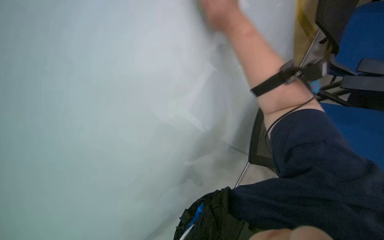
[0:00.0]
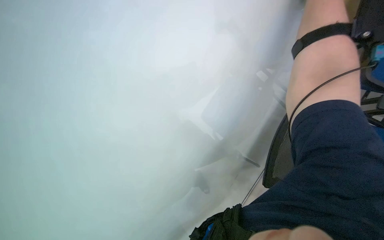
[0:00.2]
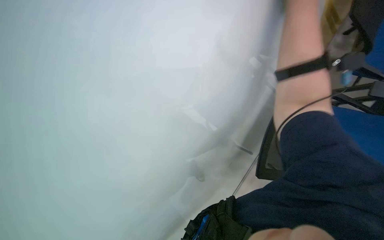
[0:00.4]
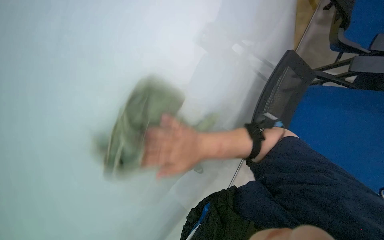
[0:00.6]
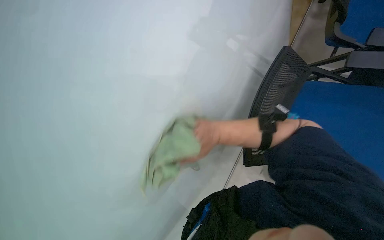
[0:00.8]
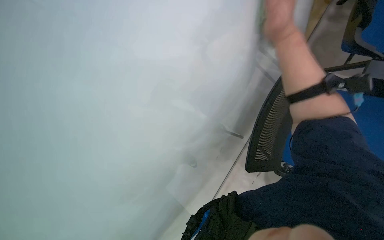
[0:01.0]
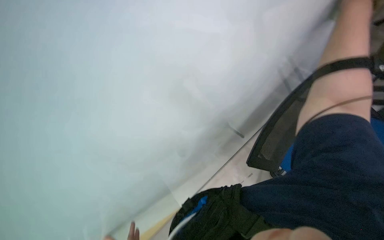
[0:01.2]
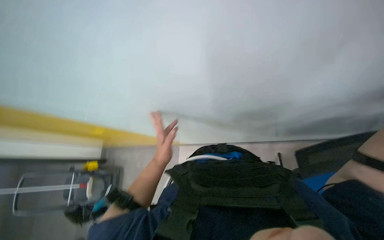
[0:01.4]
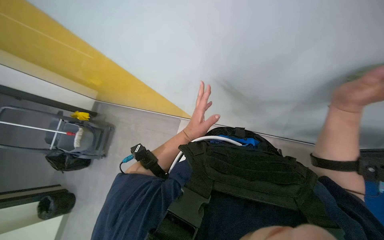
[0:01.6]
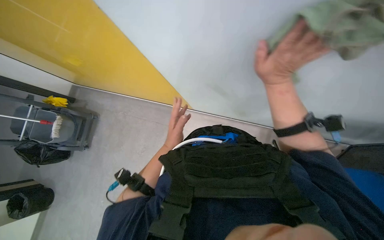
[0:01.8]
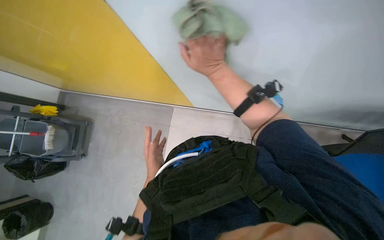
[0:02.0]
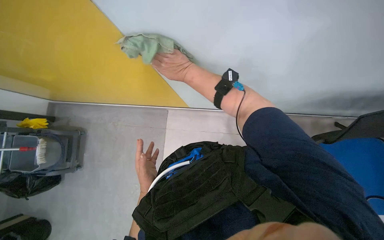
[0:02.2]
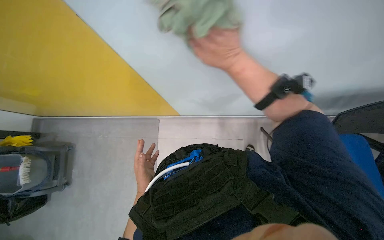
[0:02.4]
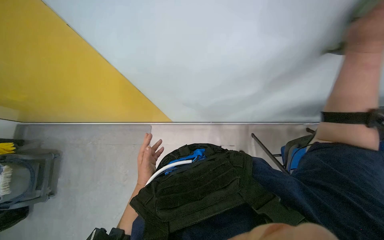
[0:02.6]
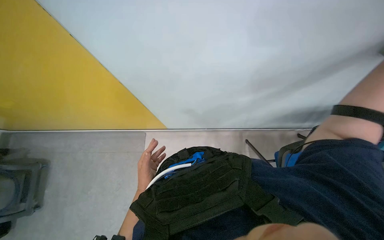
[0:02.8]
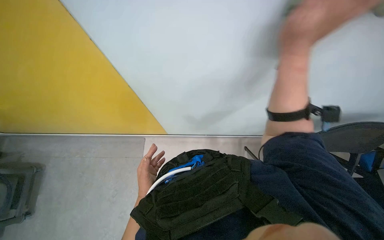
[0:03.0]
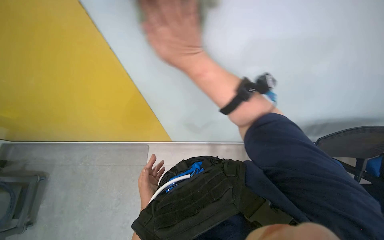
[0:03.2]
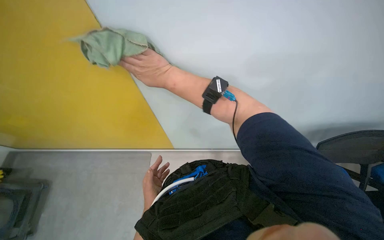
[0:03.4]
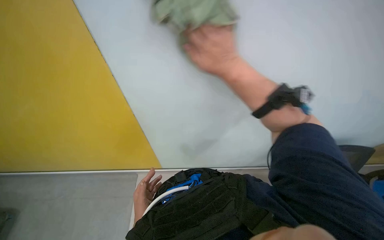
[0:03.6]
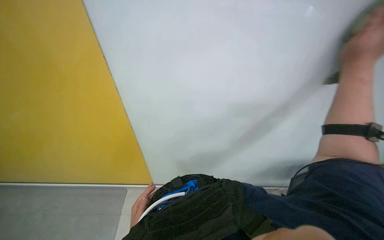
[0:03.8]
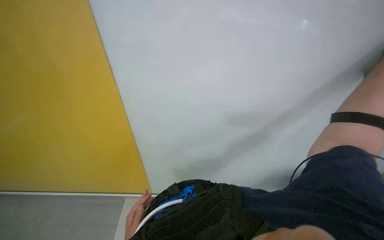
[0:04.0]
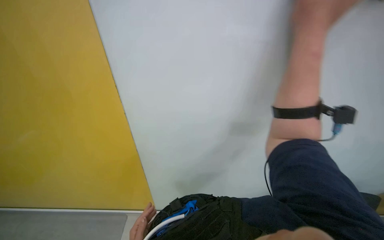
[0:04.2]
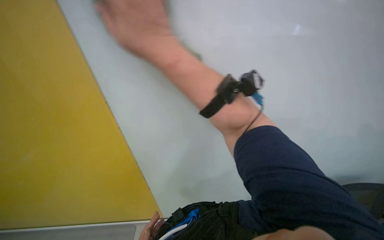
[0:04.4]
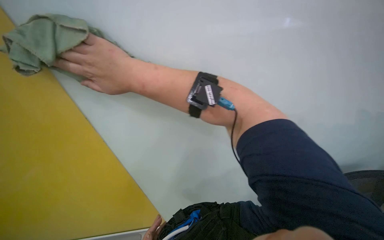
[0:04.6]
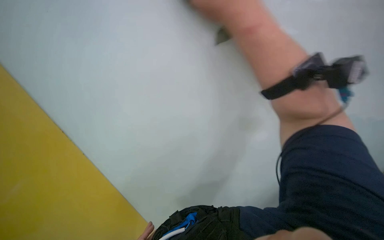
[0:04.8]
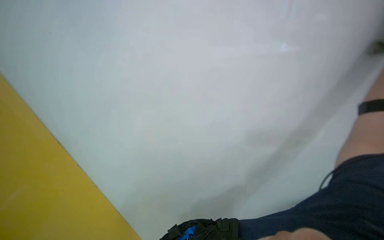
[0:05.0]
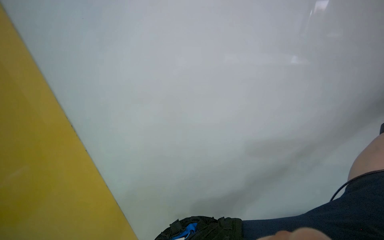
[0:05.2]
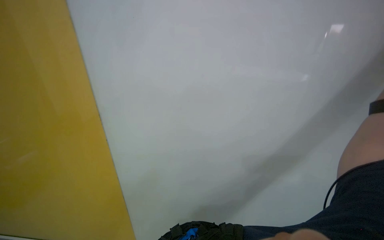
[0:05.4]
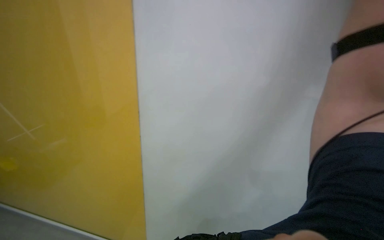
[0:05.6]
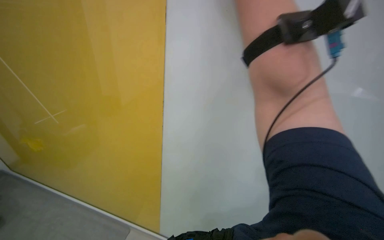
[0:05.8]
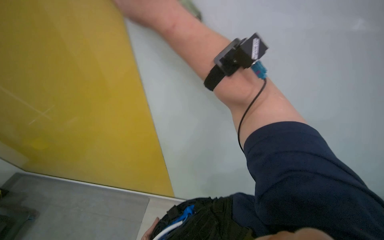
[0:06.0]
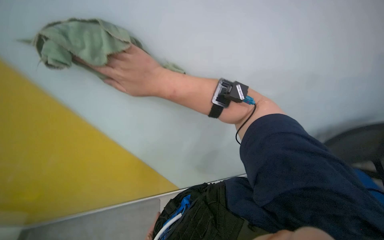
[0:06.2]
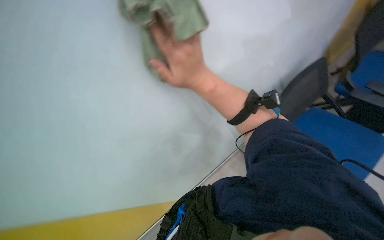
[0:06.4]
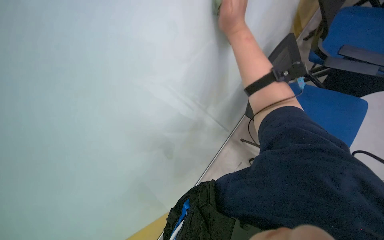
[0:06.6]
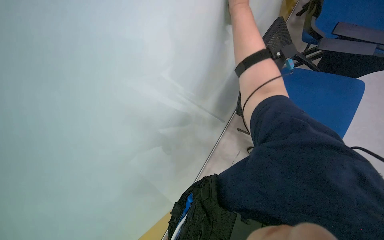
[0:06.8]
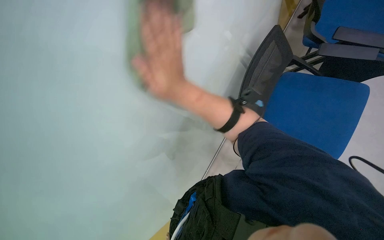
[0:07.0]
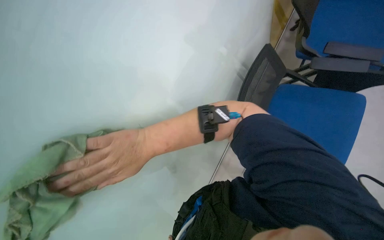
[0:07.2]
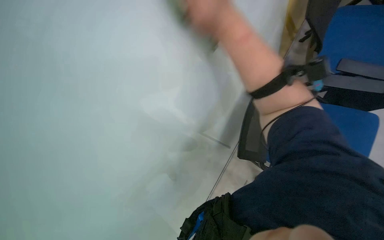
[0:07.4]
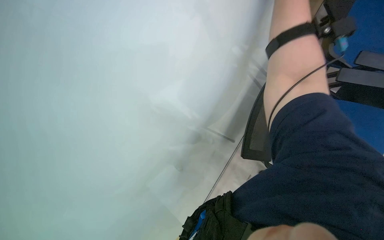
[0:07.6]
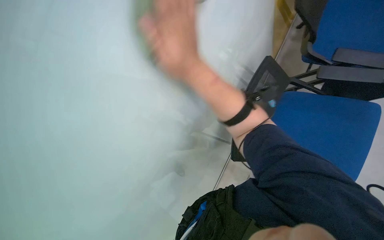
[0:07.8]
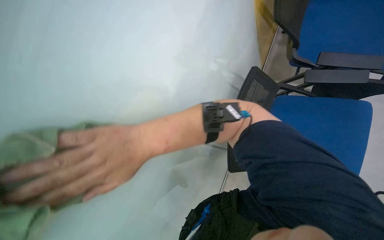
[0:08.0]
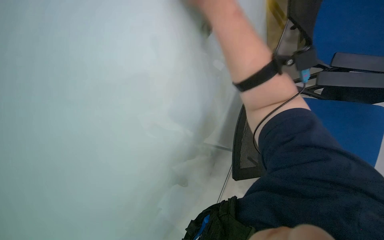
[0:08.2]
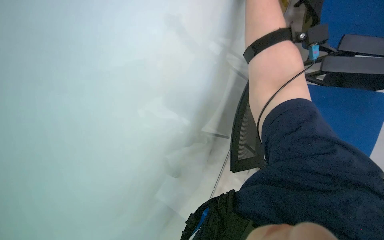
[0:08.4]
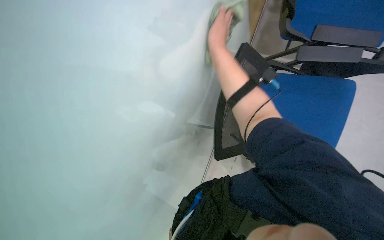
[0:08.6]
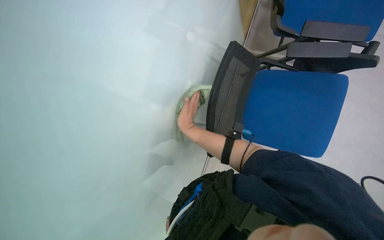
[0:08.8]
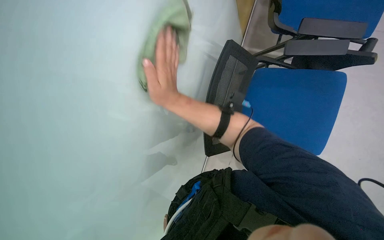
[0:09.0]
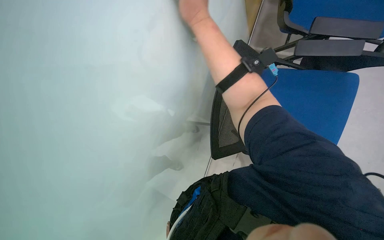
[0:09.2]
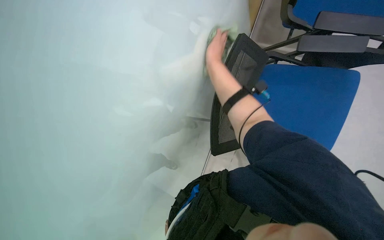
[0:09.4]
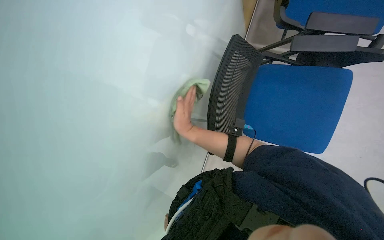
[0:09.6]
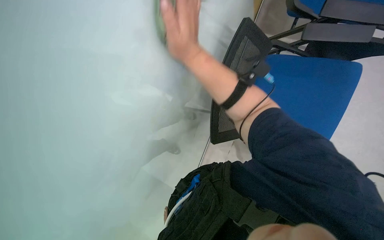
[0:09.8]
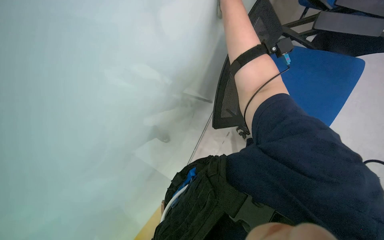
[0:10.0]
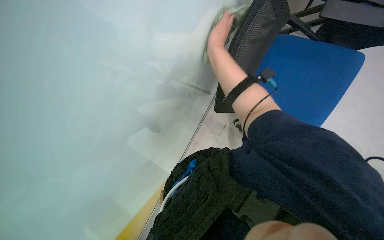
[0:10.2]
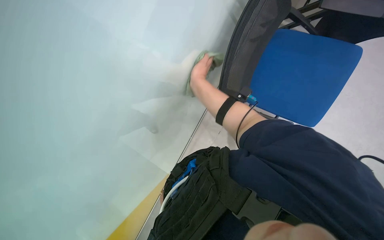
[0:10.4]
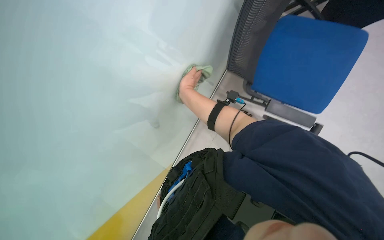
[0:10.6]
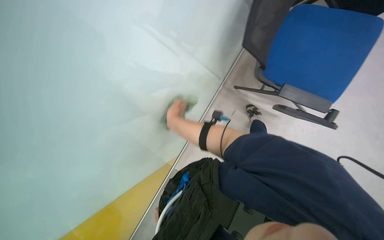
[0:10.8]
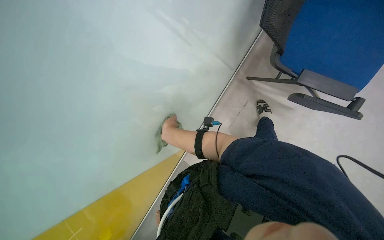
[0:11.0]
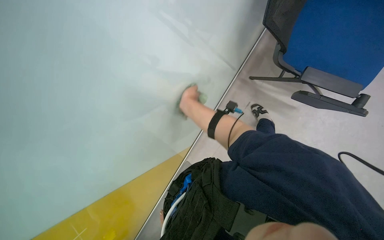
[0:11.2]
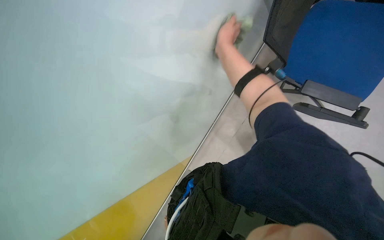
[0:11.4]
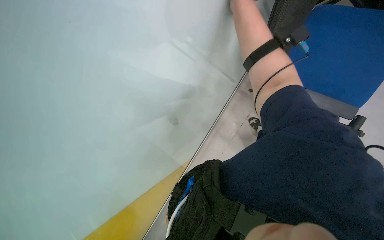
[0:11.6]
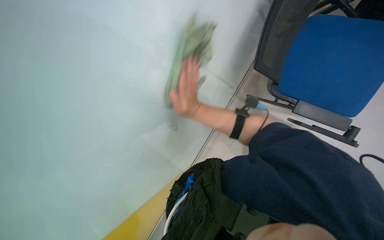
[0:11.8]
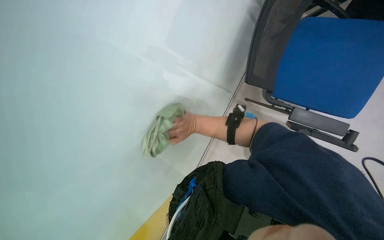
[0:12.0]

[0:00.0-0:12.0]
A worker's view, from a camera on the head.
Job: wiping surfaces.
The whole recording: Wiping white wall. The worker wipes the white wall with a cloth.
0:00.0 to 0:01.6: The view tips downward by approximately 20 degrees. The scene rotates clockwise by approximately 30 degrees.
0:01.6 to 0:03.0: The head turns to the right by about 20 degrees.
0:03.0 to 0:04.4: The wearer looks about 25 degrees further upward.
0:06.0 to 0:07.6: The wearer's head swings approximately 25 degrees to the right.
0:09.0 to 0:10.4: The wearer looks approximately 15 degrees further downward. The right hand goes up and down the picture, roughly 30 cm each way, reversing 3 times.
0:10.4 to 0:12.0: The camera sweeps to the left, by some 15 degrees. The right hand moves up and down the picture over approximately 35 cm, changing direction 2 times.

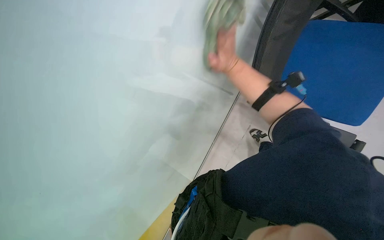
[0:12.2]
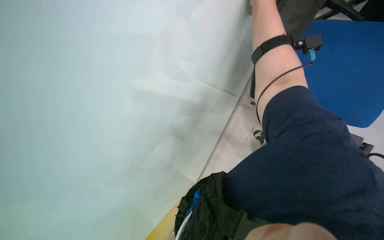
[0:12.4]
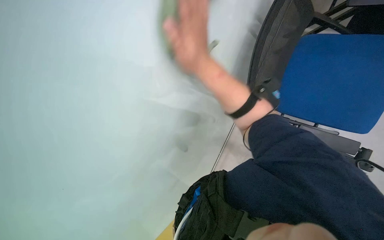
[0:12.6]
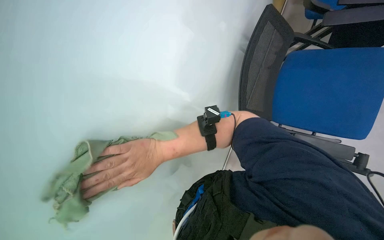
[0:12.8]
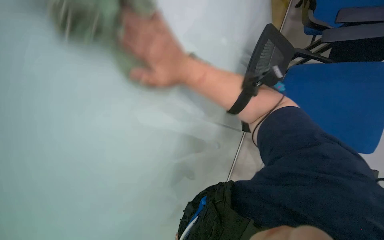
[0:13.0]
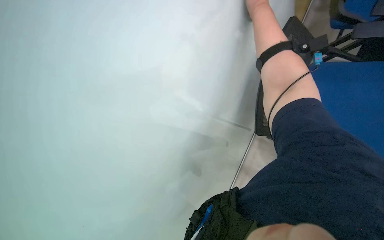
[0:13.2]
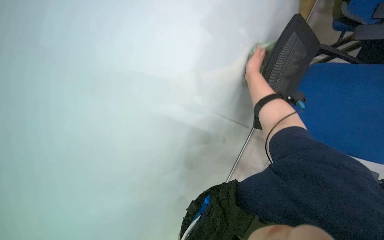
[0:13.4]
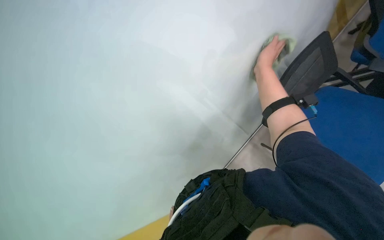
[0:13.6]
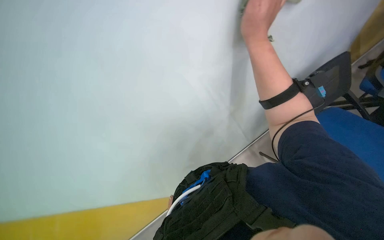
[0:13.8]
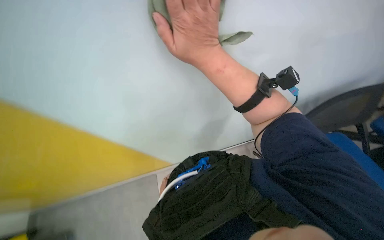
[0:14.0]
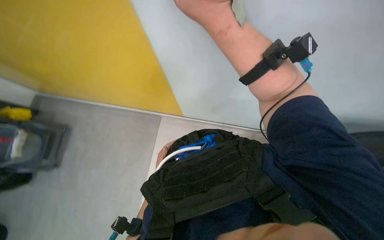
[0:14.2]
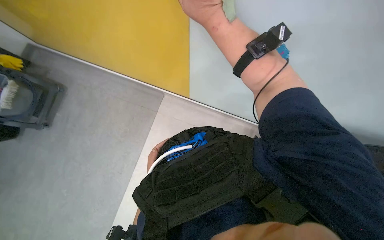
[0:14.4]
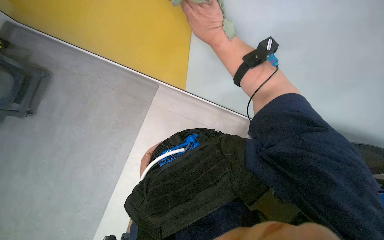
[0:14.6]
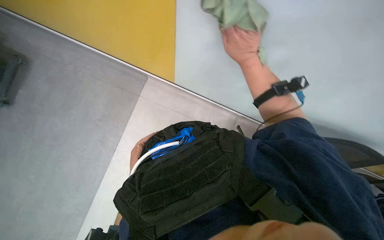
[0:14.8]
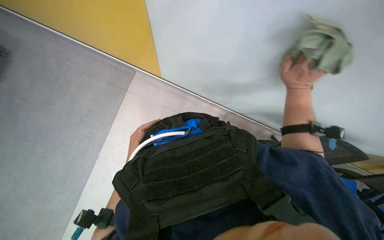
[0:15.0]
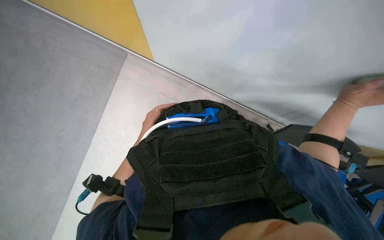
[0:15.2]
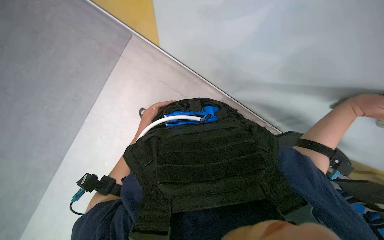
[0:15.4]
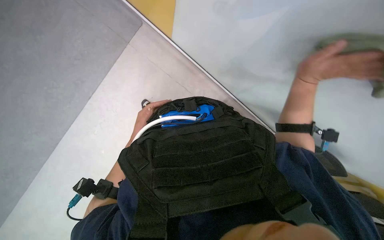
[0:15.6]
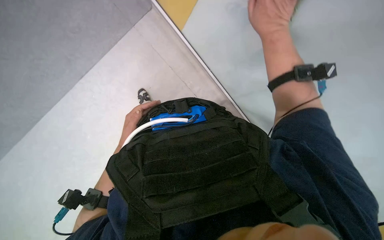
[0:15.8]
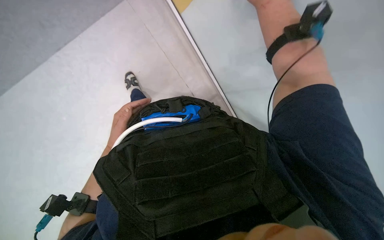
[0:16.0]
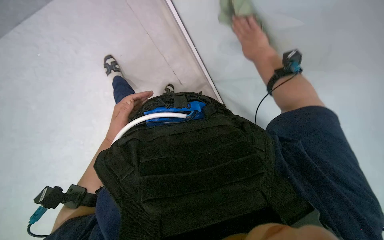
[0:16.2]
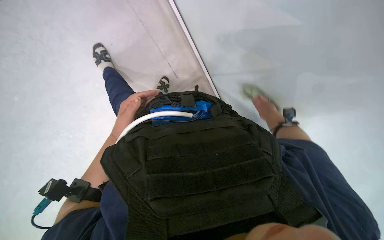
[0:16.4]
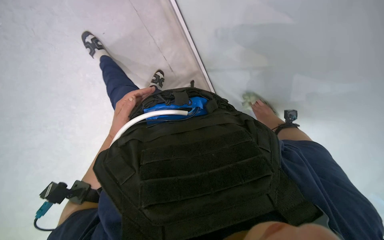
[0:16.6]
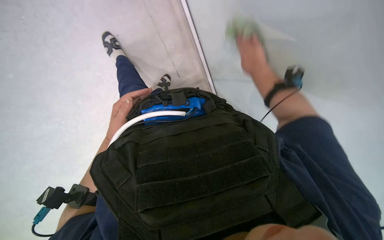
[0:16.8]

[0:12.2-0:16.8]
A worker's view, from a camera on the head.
Job: wiping surfaces.
The whole recording: Wiping white wall. The worker wipes the white wall with a cloth.
0:12.2 to 0:13.8: The camera is carried about 50 cm. The wearer's head swings some 25 degrees to the left.
0:13.8 to 0:15.2: The view tips downward by some 25 degrees.

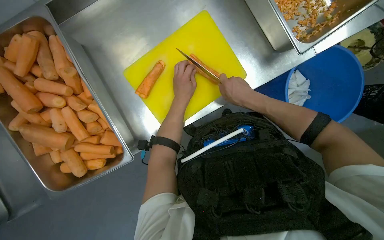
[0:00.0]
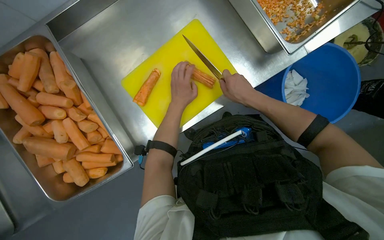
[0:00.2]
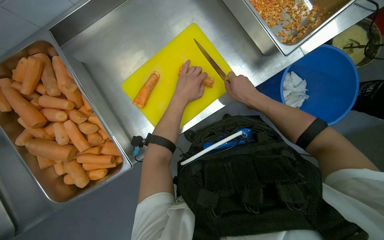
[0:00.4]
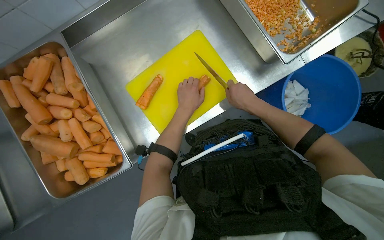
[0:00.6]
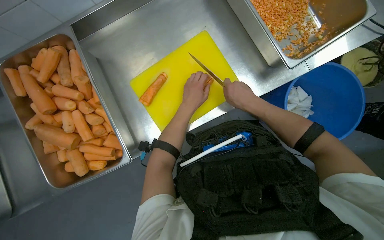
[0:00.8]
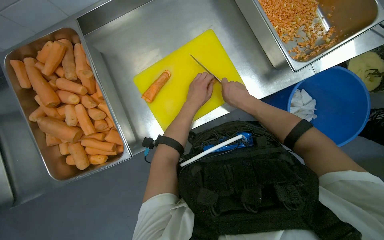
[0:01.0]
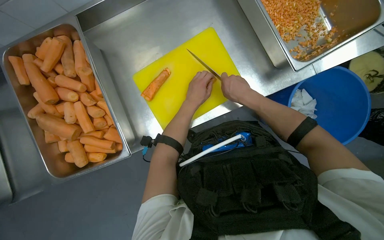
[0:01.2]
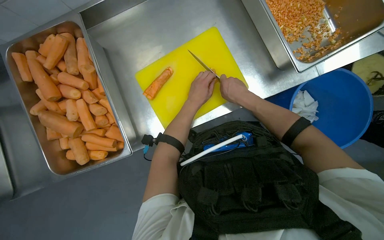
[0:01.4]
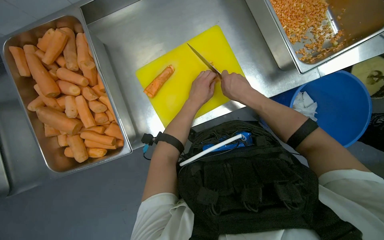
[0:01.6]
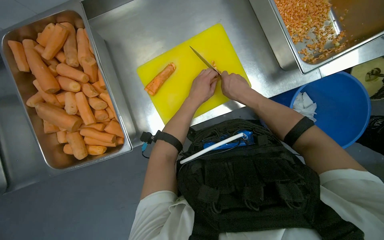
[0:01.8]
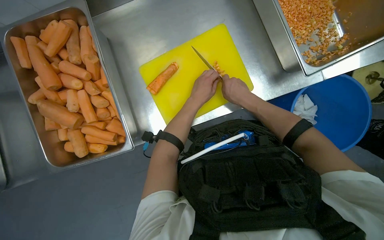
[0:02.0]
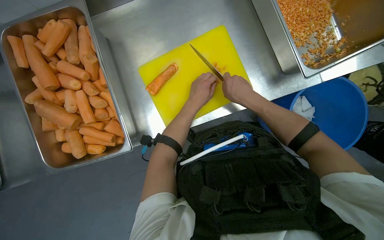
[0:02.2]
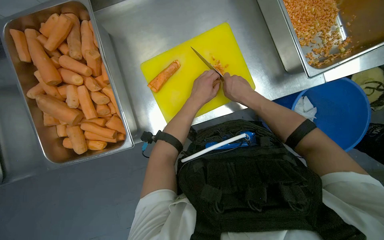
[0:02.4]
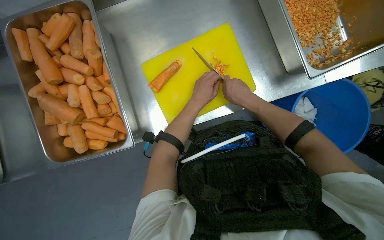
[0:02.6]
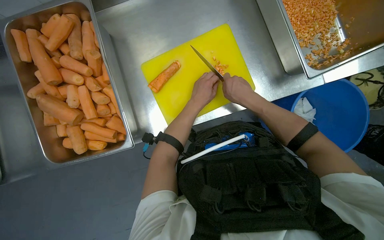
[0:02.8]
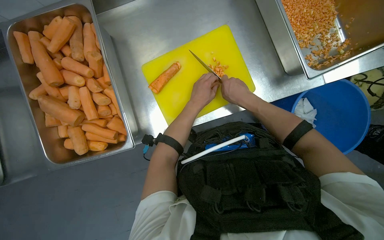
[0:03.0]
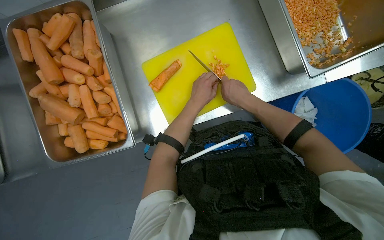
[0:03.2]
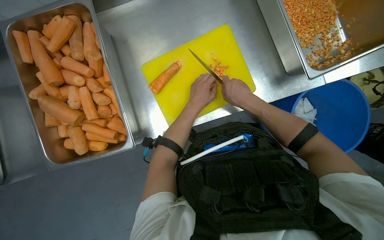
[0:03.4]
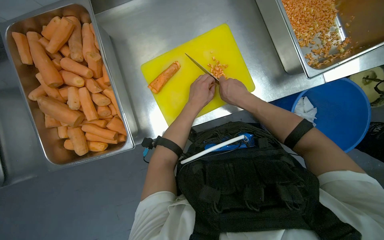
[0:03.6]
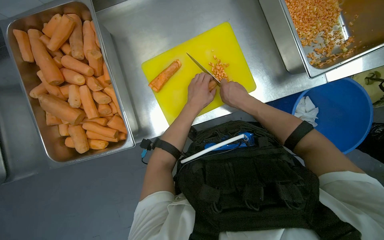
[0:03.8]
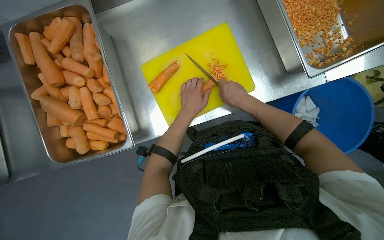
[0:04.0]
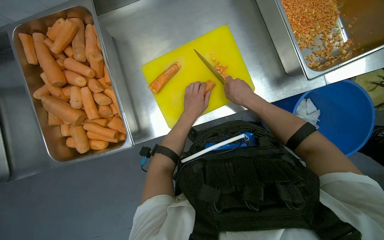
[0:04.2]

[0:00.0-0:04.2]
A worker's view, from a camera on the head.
Job: preparing food.
The whole recording: Dicing carrots on cutting board. The worker continues dicing carrots on a yellow cutting board and pushes the diced pieces into a metal tray.
0:01.4 to 0:04.2: The hands are busy where they are.
